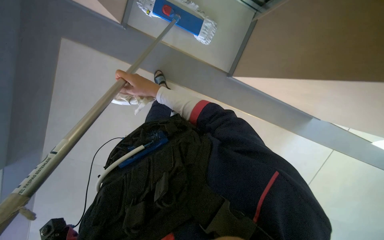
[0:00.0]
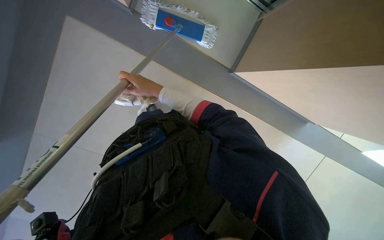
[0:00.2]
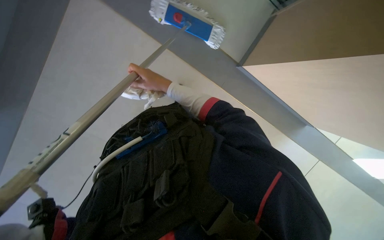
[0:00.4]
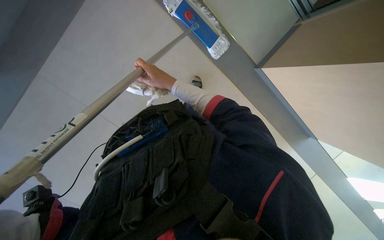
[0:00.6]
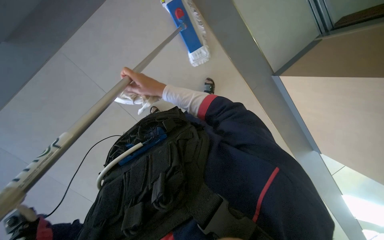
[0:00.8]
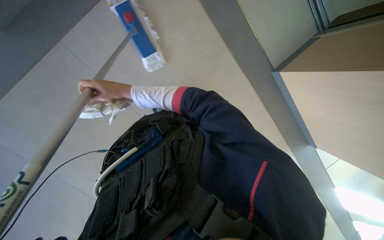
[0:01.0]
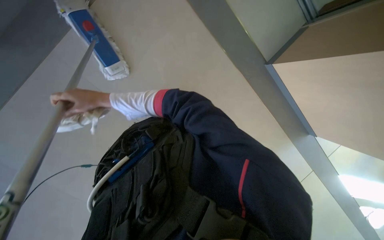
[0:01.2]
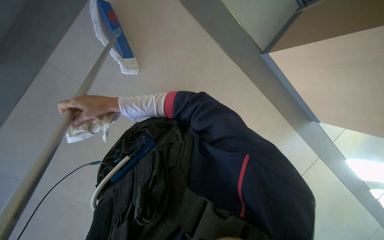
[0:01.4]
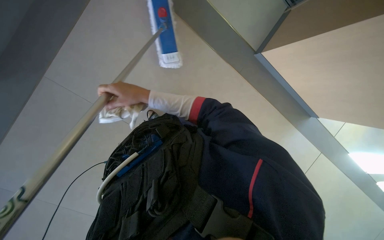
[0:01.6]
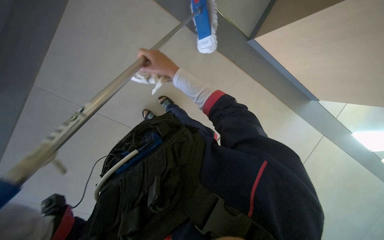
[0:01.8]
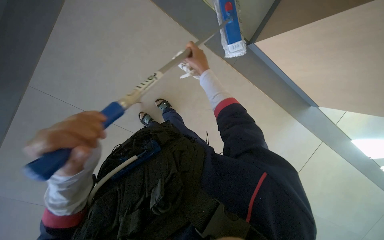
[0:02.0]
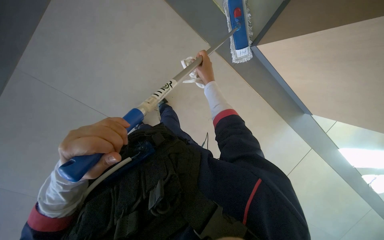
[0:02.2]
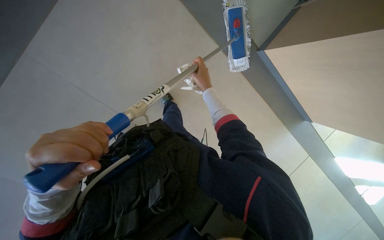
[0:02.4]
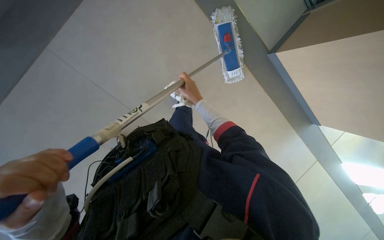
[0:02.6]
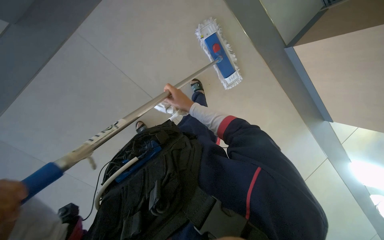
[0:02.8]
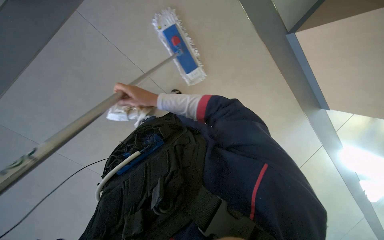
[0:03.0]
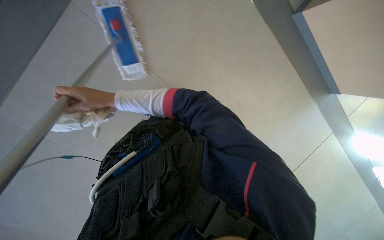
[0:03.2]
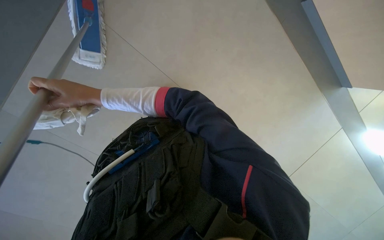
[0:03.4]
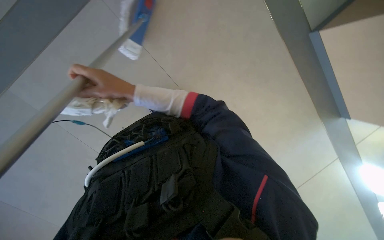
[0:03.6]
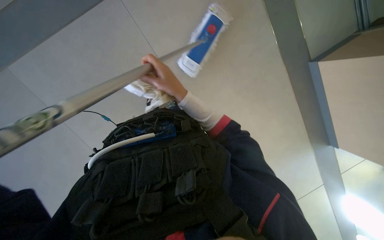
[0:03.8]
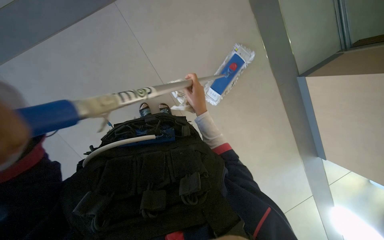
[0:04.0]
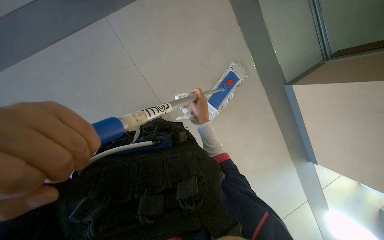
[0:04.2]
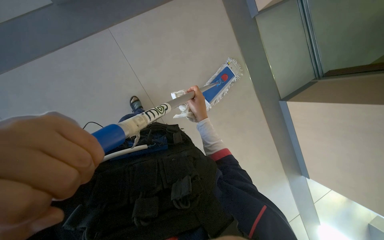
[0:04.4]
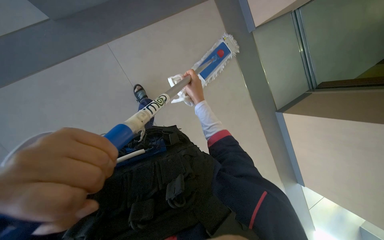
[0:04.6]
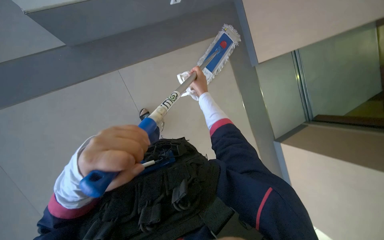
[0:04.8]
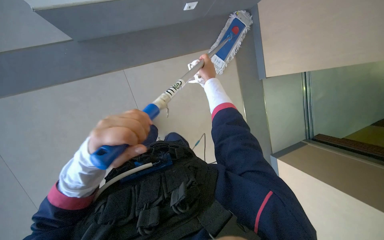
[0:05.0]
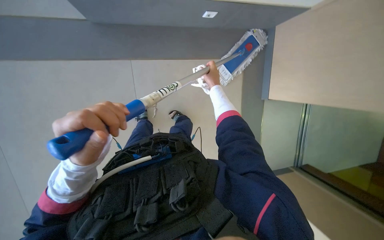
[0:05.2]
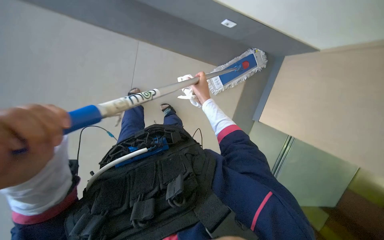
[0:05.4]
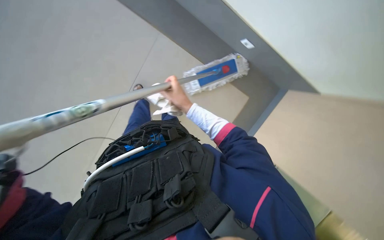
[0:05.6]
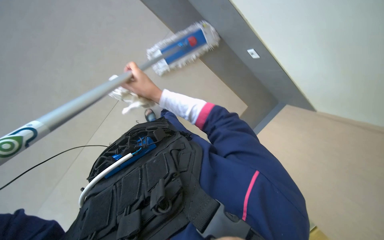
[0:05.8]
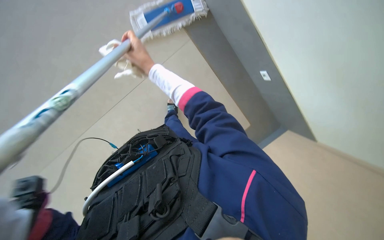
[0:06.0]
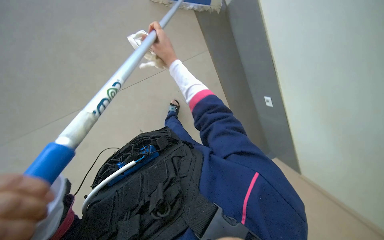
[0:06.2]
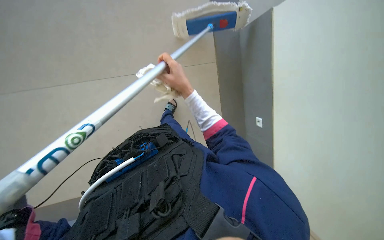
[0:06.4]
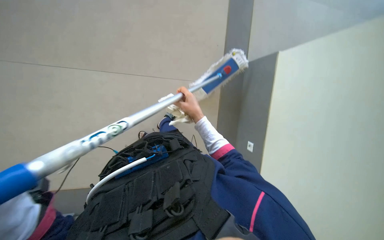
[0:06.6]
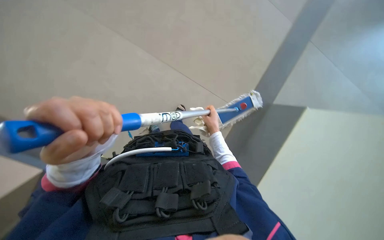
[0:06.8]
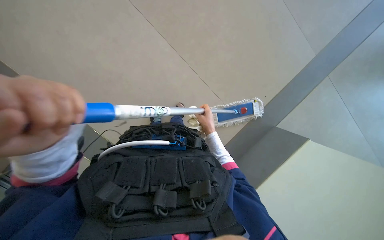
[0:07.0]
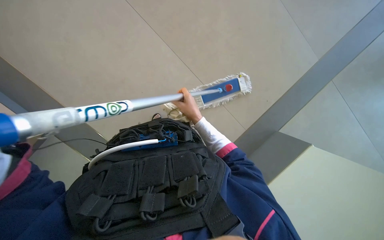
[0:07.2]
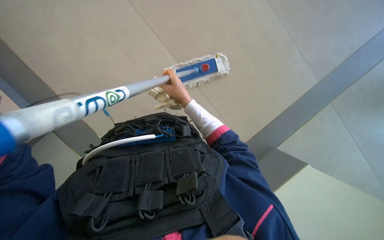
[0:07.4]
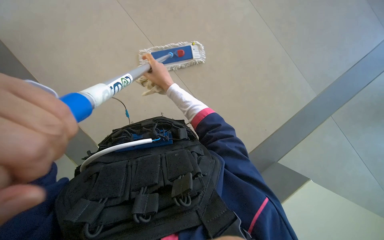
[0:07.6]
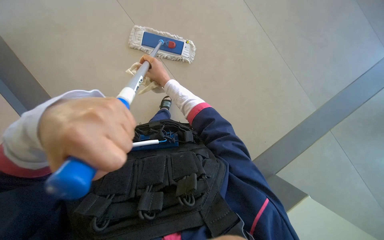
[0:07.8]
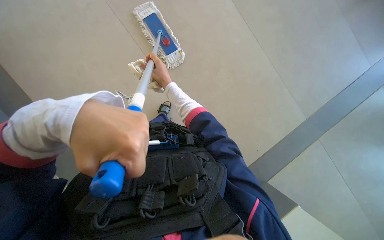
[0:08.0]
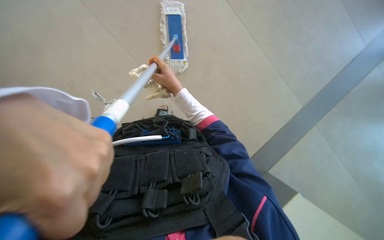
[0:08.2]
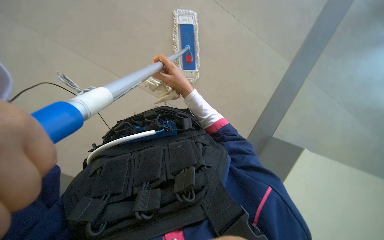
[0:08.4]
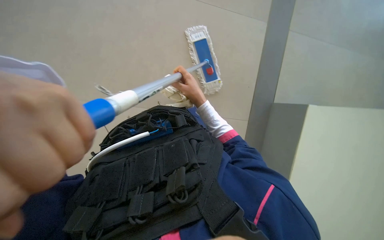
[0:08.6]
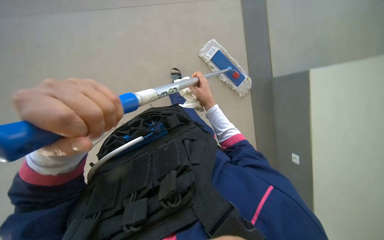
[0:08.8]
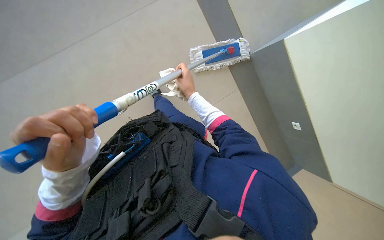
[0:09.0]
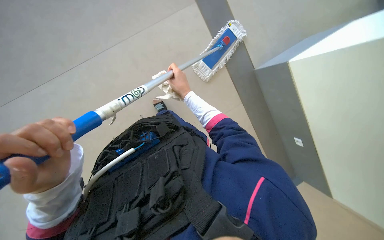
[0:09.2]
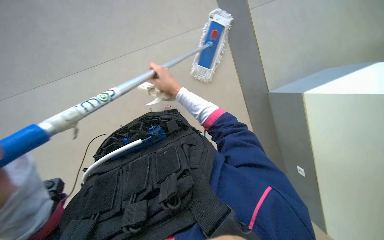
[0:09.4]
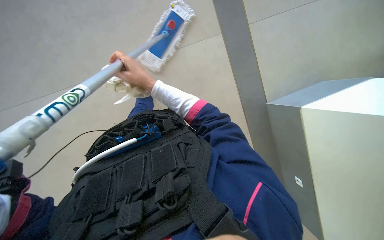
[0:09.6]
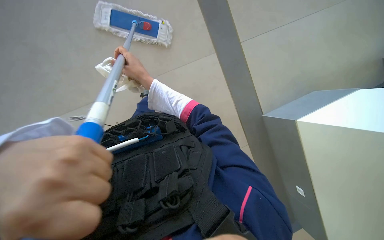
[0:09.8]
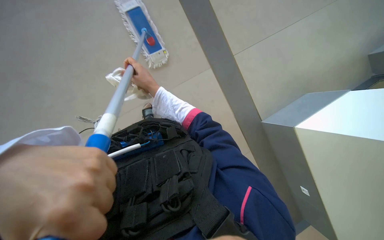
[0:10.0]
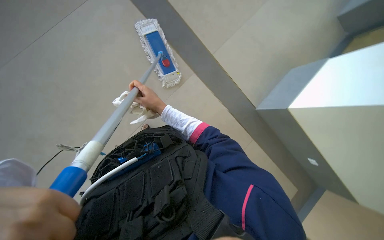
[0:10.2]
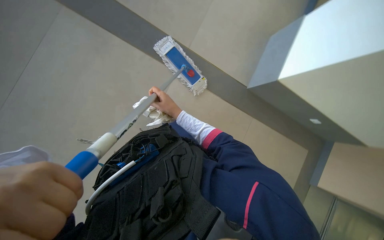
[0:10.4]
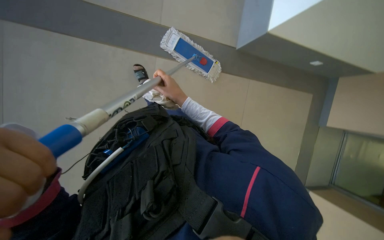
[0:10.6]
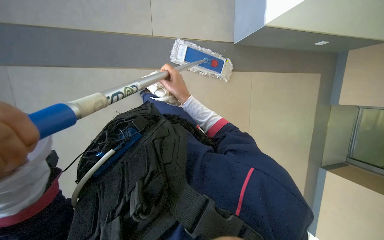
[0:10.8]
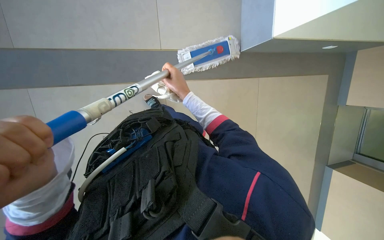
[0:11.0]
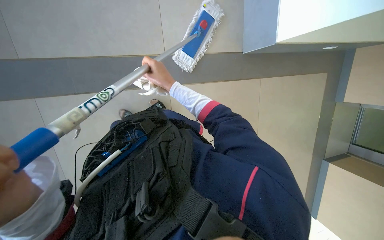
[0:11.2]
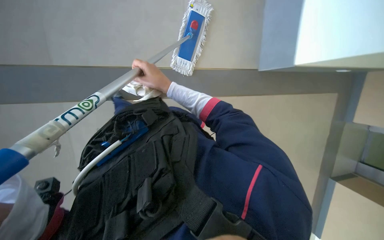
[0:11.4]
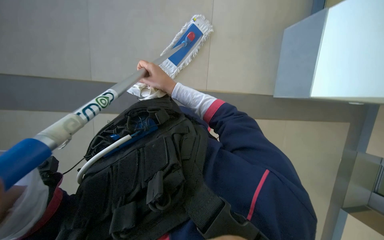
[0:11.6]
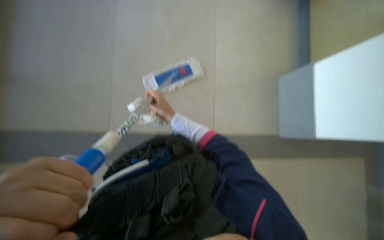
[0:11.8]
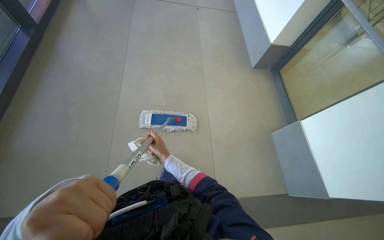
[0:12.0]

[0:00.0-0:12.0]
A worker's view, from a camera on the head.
Job: mopping floor.
The whole recording: Mopping elevator floor. The worker mops the tiled floor inside the elevator.
0.0 to 1.6 s: The right hand goes to the left and returns, some 15 cm each way.
1.6 to 3.0 s: The right hand travels farther from the camera by roughly 15 cm, and moves some 15 cm to the right and comes back.
3.0 to 4.4 s: The view pans to the right by about 25 degrees. The view tips upward by some 10 degrees. The right hand moves to the right, roughly 10 cm.
6.0 to 7.6 s: Everything in view rotates approximately 30 degrees clockwise.
7.6 to 9.0 s: The right hand moves farther from the camera, some 10 cm.
9.0 to 10.4 s: The right hand moves to the left and down the picture, roughly 10 cm, and travels nearer to the camera and back again, approximately 15 cm each way.
10.4 to 12.0 s: The right hand heads down the picture, covering approximately 10 cm.

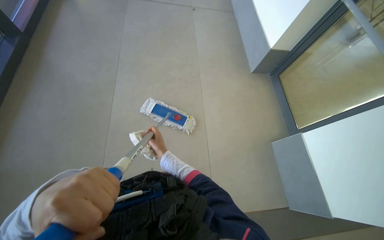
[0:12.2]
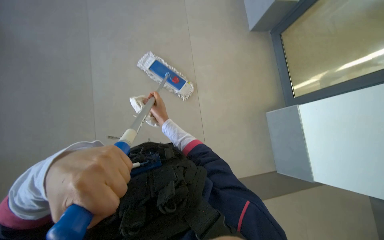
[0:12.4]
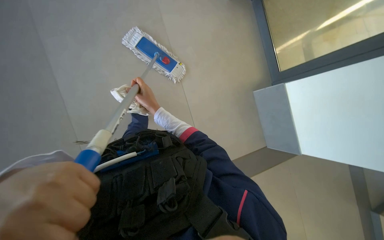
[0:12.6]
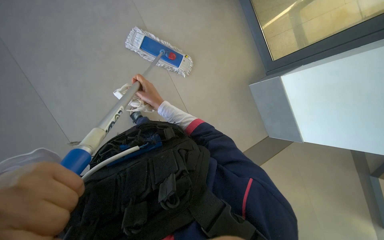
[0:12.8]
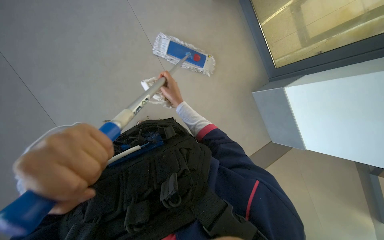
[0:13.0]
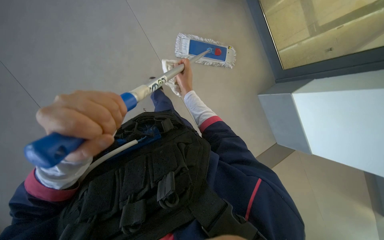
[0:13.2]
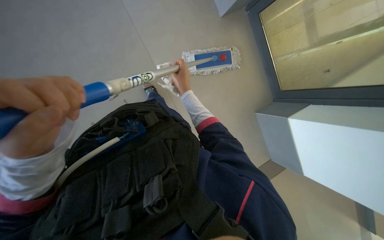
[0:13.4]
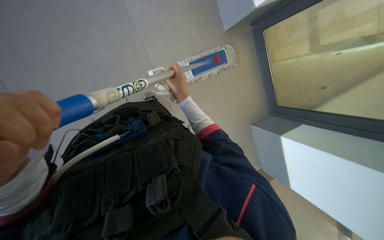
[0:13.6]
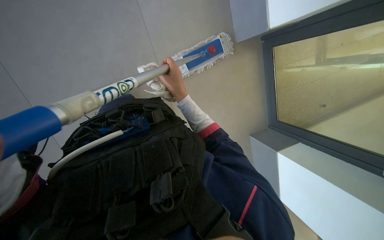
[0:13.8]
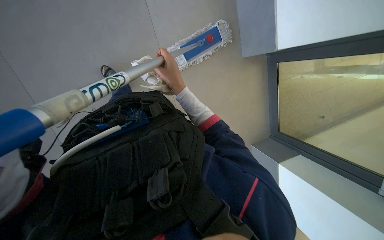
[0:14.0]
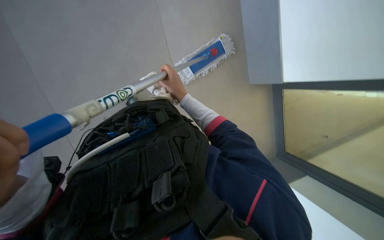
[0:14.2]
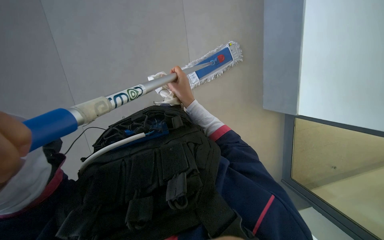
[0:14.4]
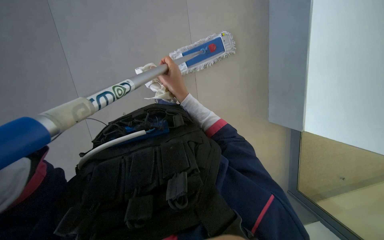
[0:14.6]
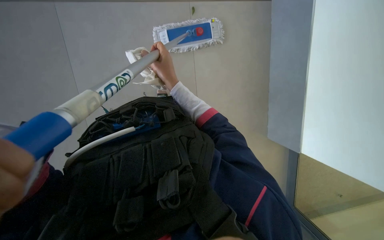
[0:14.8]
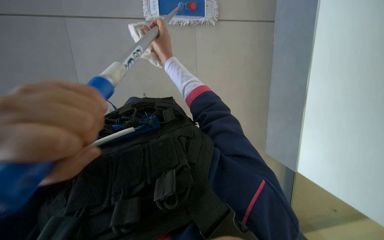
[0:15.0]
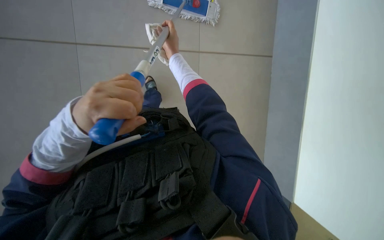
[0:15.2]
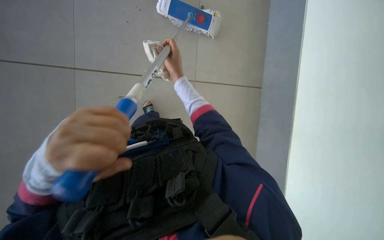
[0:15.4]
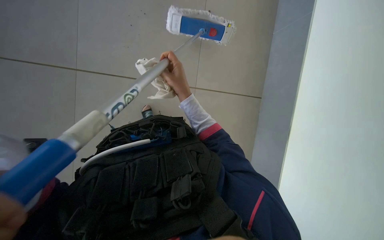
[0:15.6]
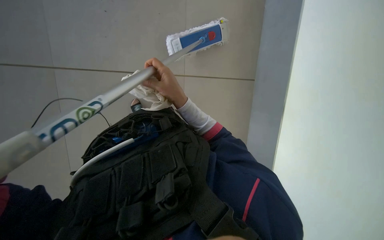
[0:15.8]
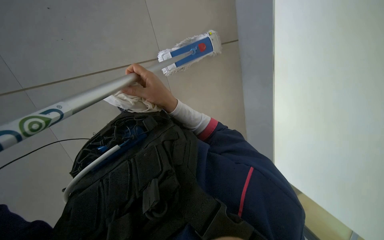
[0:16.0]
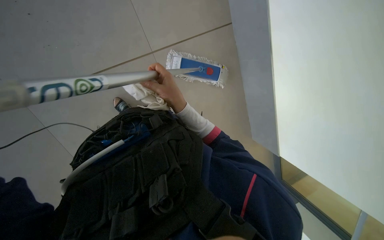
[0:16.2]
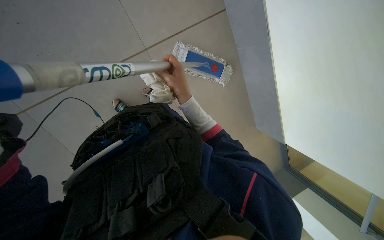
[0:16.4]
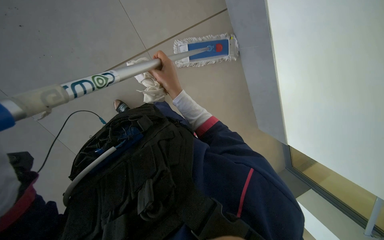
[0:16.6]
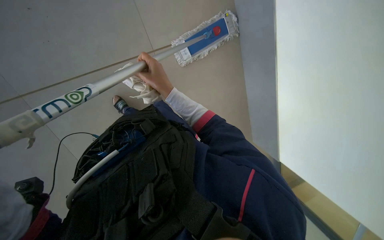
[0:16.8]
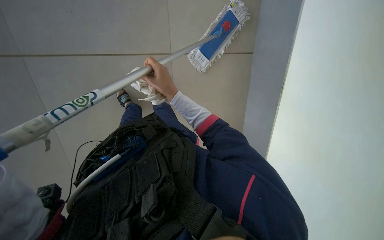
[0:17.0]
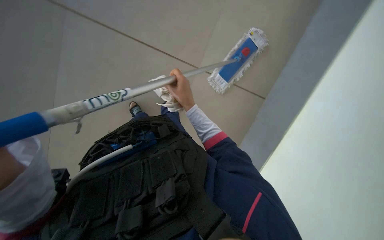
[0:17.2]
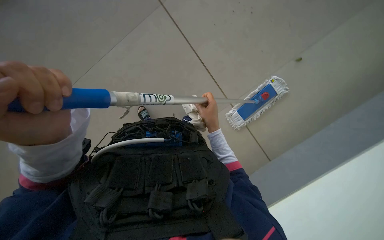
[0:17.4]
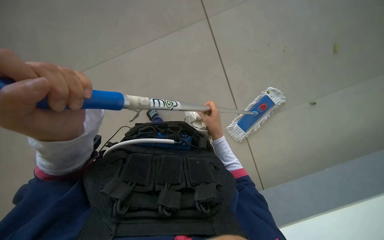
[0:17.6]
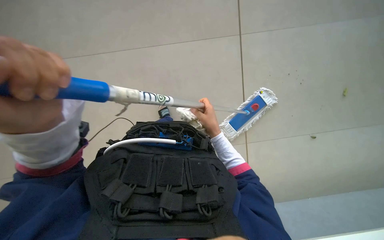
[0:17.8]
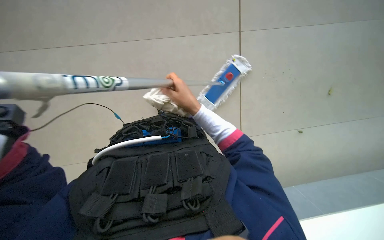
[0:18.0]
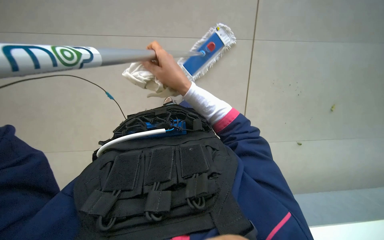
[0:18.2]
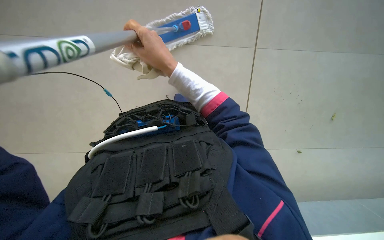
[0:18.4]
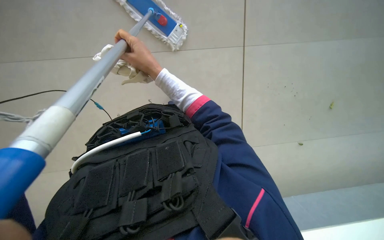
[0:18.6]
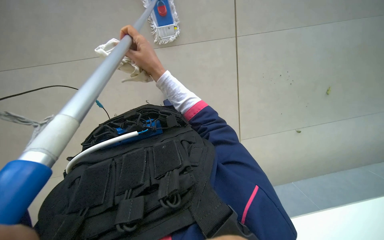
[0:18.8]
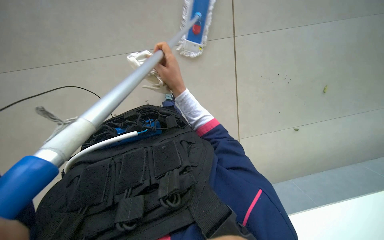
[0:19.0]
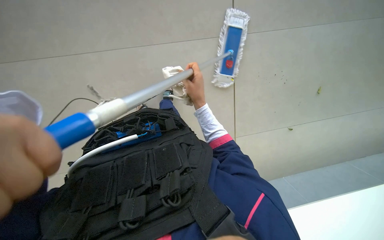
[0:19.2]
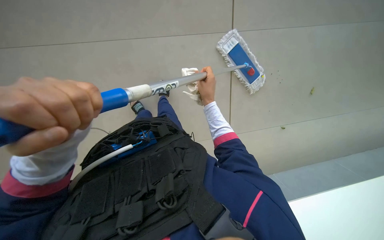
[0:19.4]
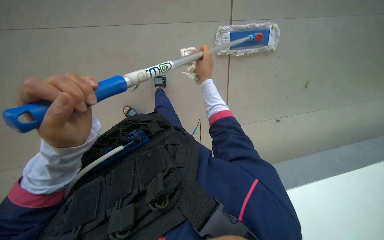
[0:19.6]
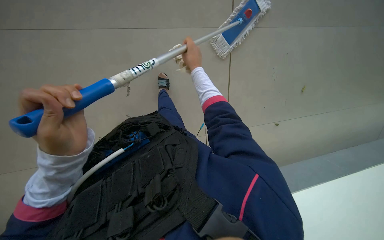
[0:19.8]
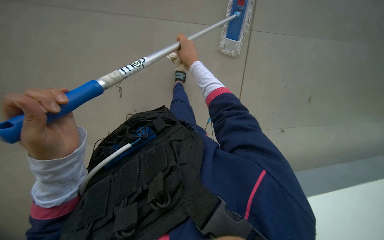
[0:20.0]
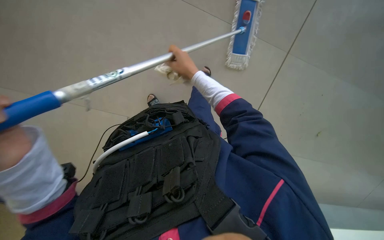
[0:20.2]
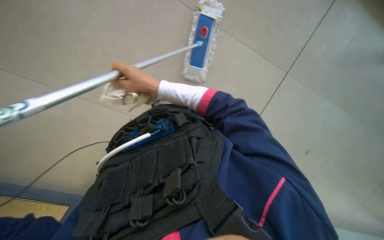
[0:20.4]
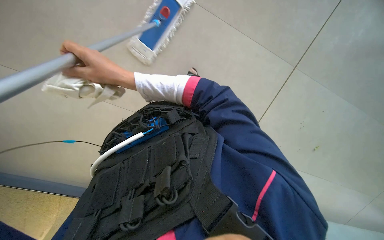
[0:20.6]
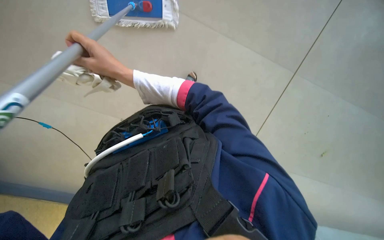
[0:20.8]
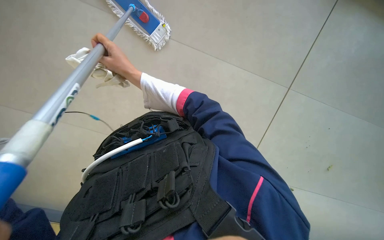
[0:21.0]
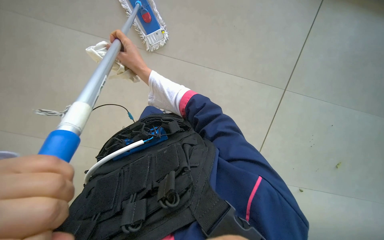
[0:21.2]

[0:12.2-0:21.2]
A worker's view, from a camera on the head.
Job: mopping floor.
The whole recording: Mopping elevator floor. The worker mops the tiled floor inside the elevator.
12.2 to 13.8 s: The camera pitches downward, by about 30 degrees.
13.8 to 15.2 s: The right hand shifts about 15 cm up the picture and farther from the camera.
15.2 to 16.6 s: The wearer looks some 10 degrees further upward. The right hand moves nearer to the camera, some 15 cm.
16.6 to 18.2 s: The view tilts roughly 20 degrees upward.
18.2 to 19.8 s: The right hand shifts approximately 15 cm farther from the camera and up the picture.
19.8 to 21.2 s: The right hand heads to the left, covering about 25 cm.
